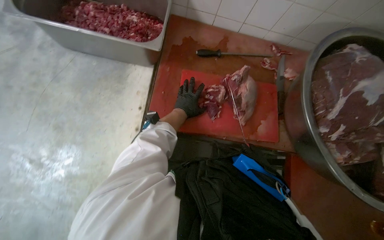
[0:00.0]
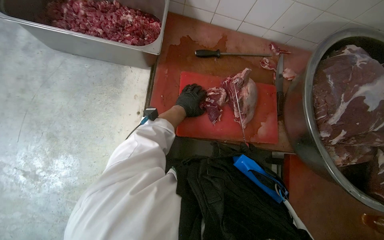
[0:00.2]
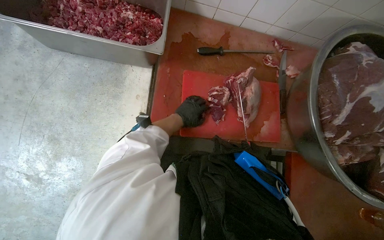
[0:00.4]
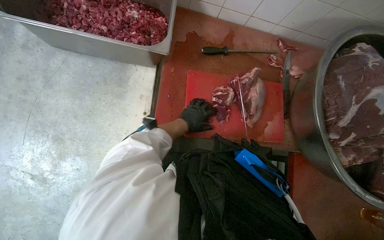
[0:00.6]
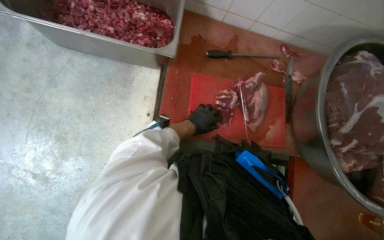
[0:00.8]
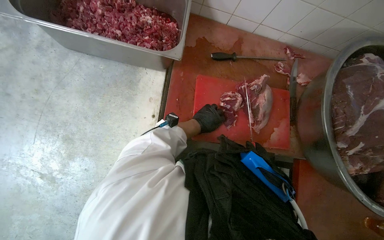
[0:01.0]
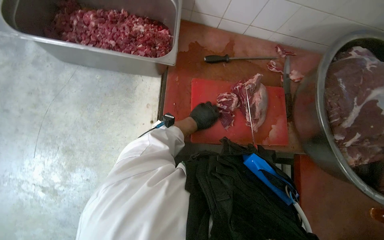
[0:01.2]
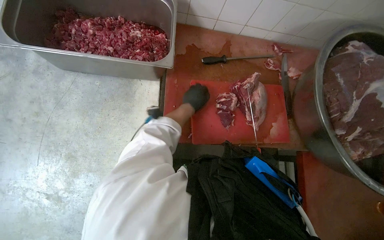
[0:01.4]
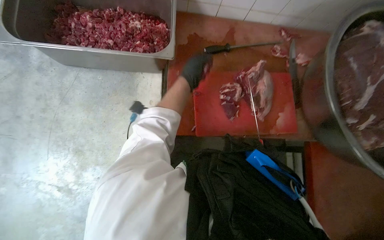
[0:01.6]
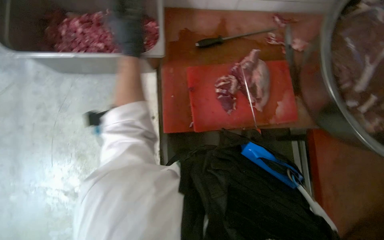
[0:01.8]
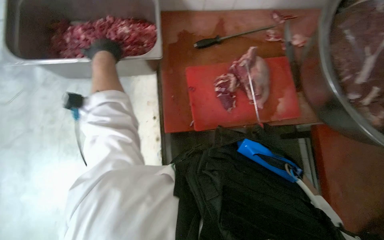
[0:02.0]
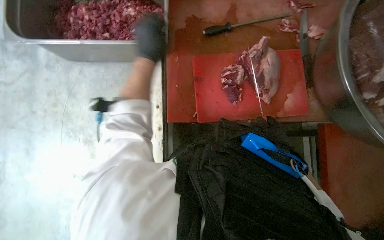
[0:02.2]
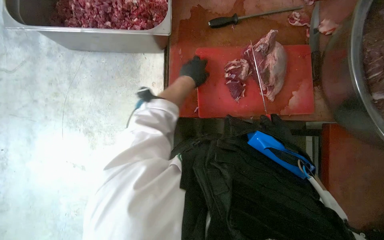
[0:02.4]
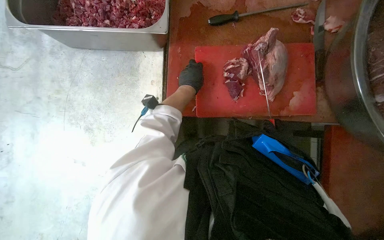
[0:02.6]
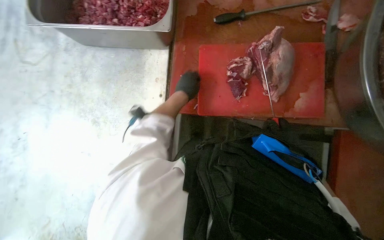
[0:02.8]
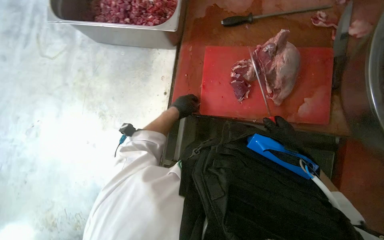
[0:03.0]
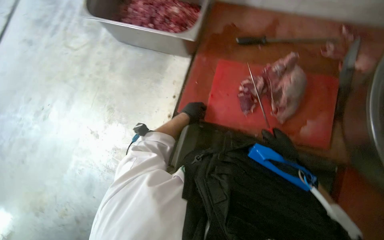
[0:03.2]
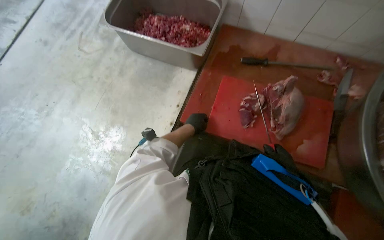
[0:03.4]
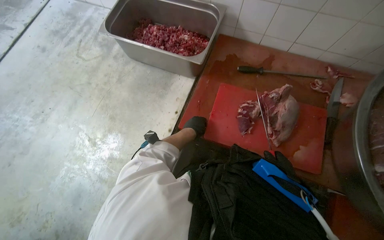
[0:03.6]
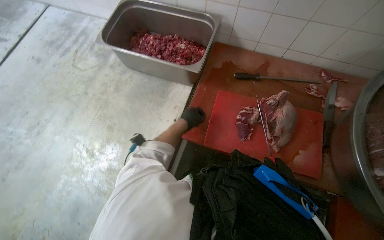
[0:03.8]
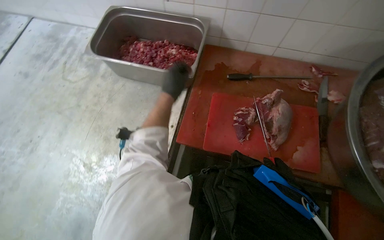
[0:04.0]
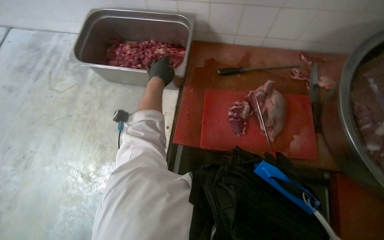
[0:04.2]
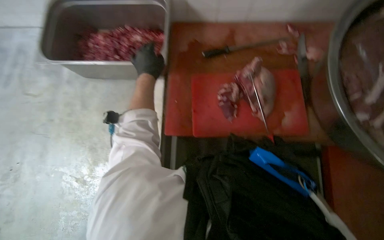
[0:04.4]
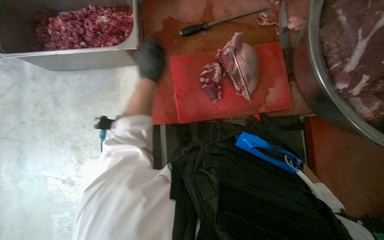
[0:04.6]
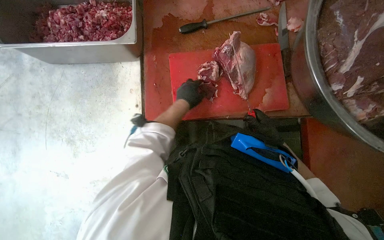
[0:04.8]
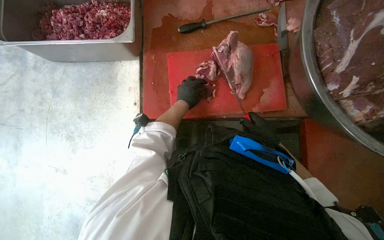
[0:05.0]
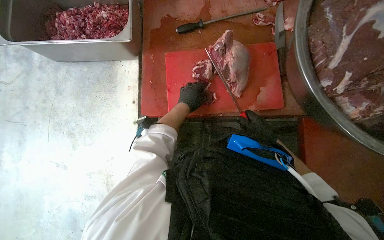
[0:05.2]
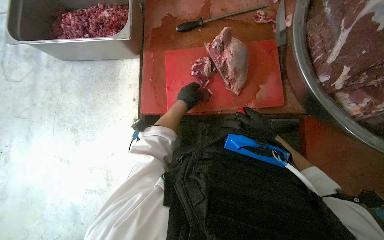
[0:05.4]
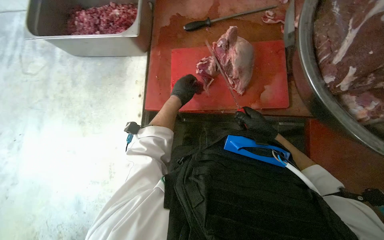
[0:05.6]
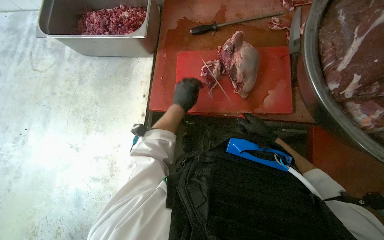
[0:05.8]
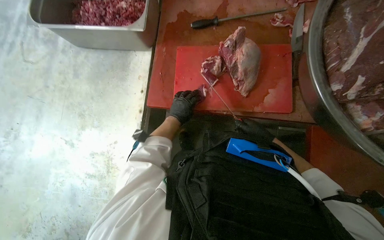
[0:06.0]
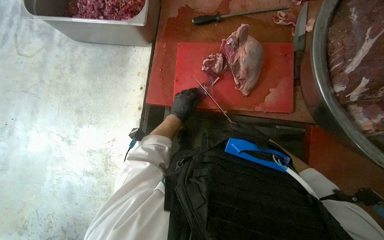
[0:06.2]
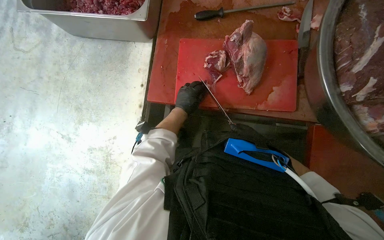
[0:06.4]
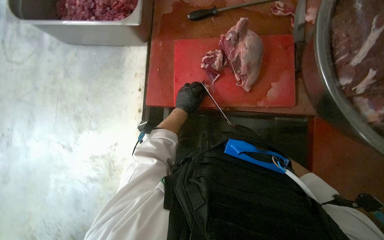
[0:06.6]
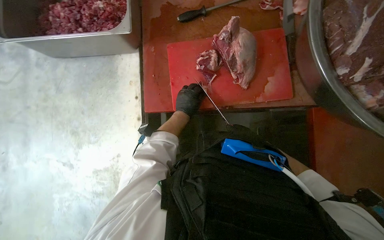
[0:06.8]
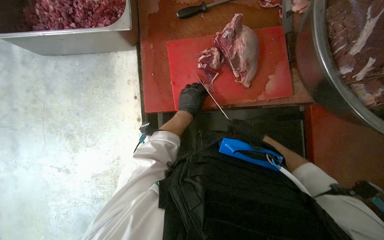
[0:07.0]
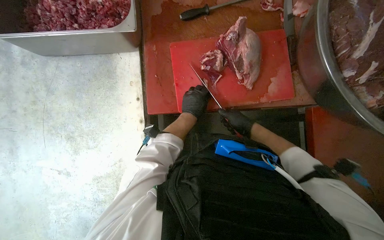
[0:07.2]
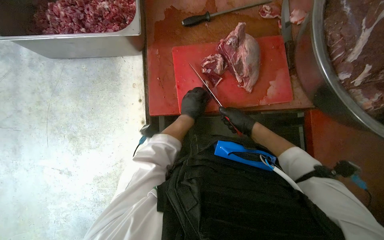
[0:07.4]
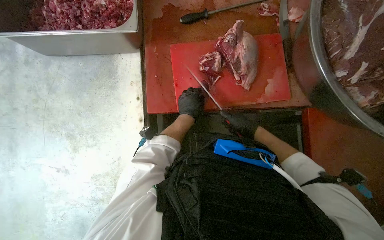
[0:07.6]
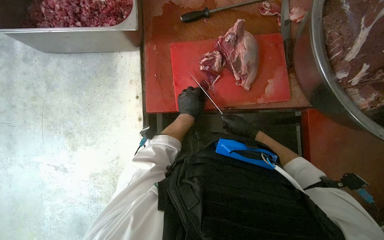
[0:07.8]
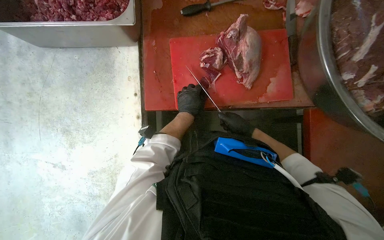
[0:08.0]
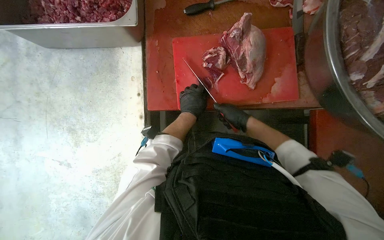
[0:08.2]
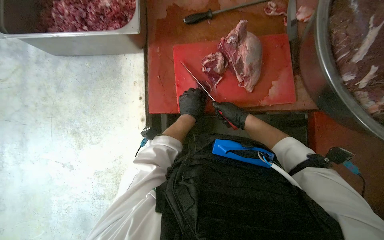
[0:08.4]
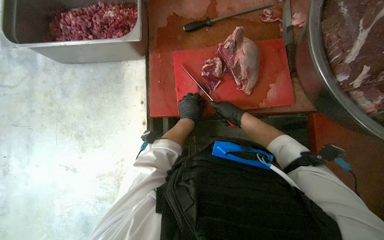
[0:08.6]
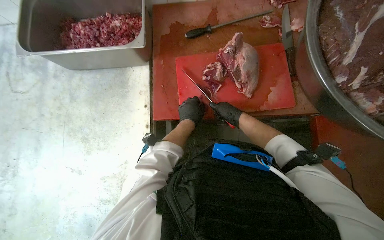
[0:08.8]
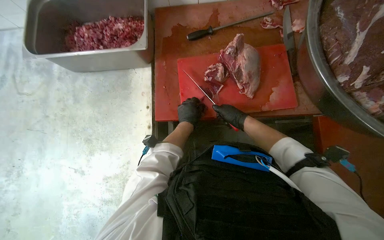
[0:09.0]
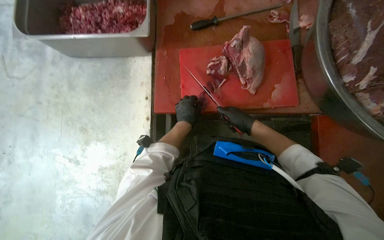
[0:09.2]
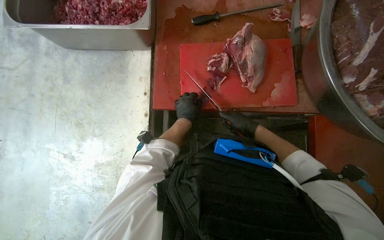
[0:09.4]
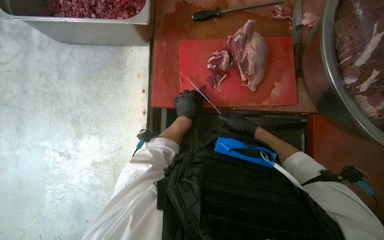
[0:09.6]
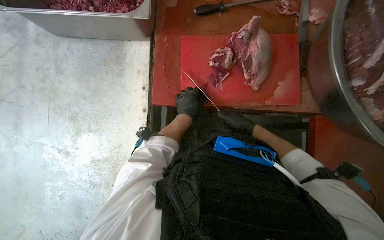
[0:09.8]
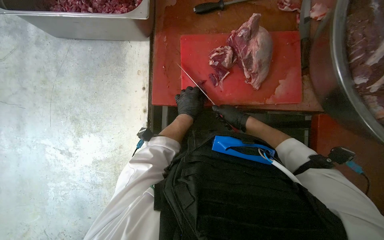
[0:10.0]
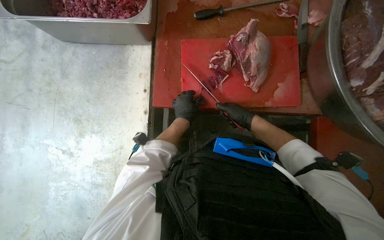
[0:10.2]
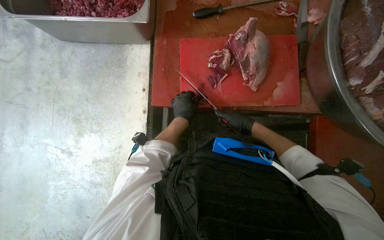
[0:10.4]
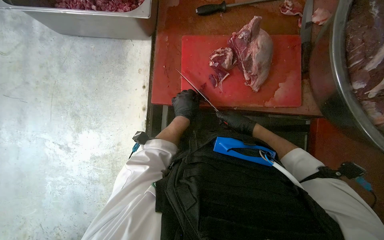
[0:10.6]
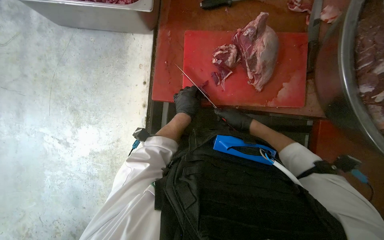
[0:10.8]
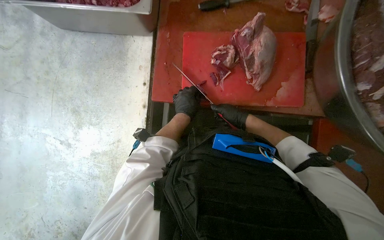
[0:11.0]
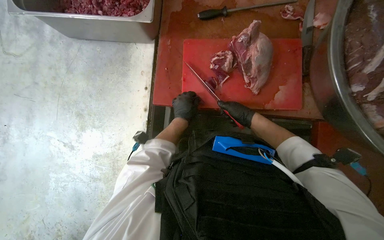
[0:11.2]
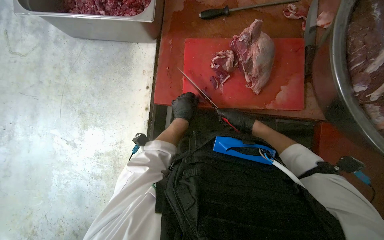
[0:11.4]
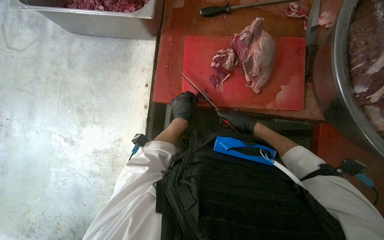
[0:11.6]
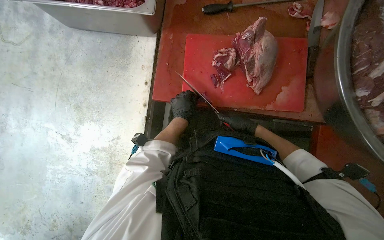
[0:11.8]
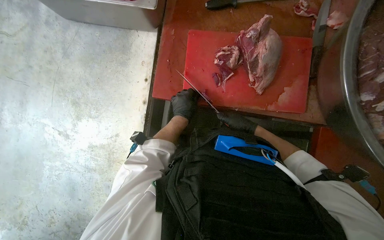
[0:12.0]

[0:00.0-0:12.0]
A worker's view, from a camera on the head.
Job: preparing food.
The whole recording: Cutting meat on board. The worker cuts pieces of meat on a red cutting board with a knife.
0.0 to 1.6 s: The left hand moves up the picture, about 15 cm.
1.6 to 3.0 s: The camera sweeps to the left, by approximately 15 degrees. The left hand heads down the picture, covering some 20 cm, and goes to the left and returns, some 20 cm each way.
3.0 to 4.4 s: The left hand travels up the picture by approximately 20 cm.
4.4 to 6.0 s: The left hand travels down the picture, to the right and farther from the camera by approximately 30 cm.
6.0 to 7.6 s: The right hand travels to the left by roughly 10 cm, and reaches some 15 cm farther from the camera, then returns.
9.0 to 12.0 s: The hands stay close to where they were, moving slightly.

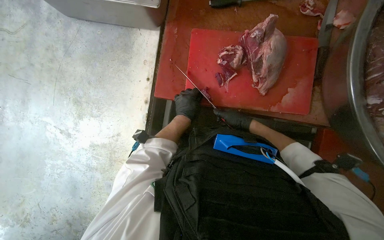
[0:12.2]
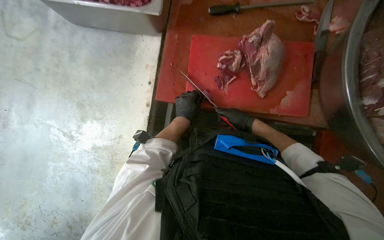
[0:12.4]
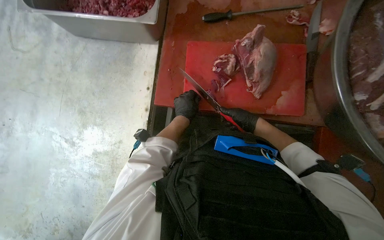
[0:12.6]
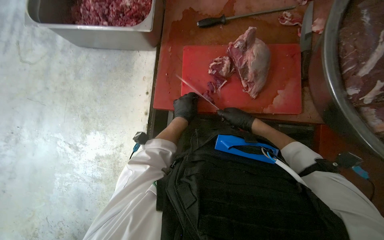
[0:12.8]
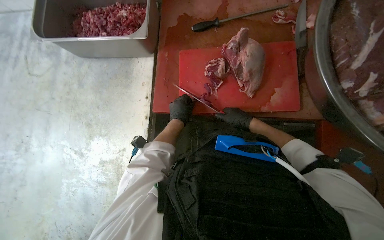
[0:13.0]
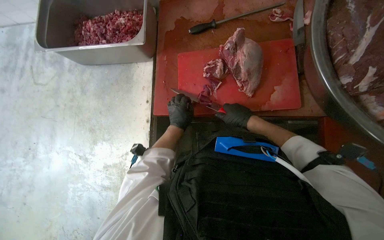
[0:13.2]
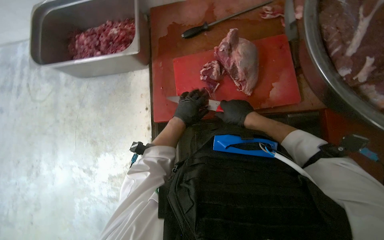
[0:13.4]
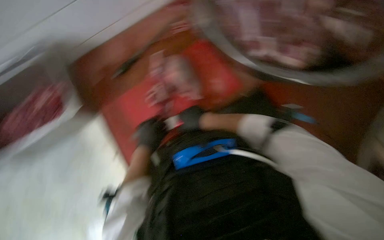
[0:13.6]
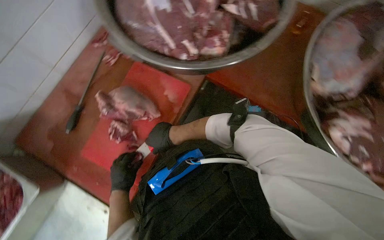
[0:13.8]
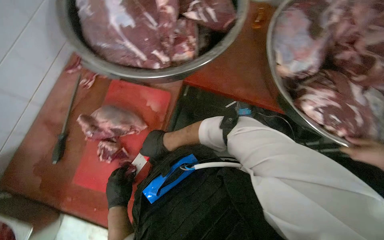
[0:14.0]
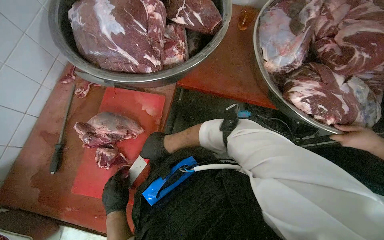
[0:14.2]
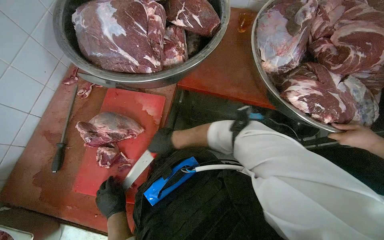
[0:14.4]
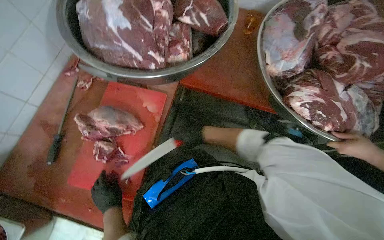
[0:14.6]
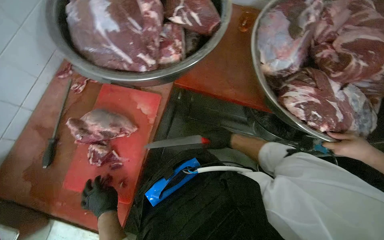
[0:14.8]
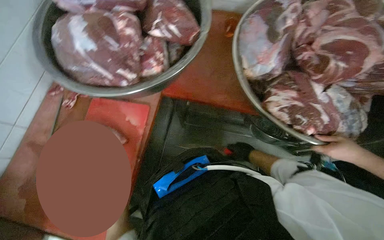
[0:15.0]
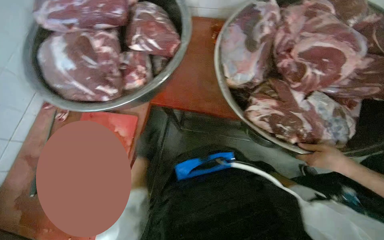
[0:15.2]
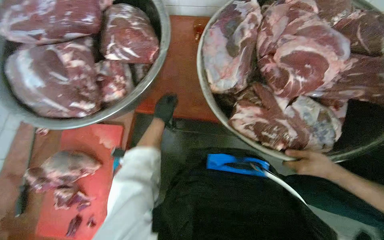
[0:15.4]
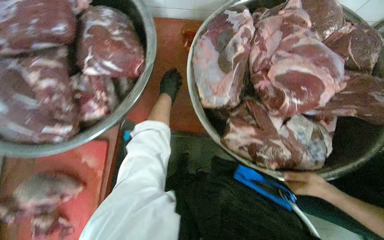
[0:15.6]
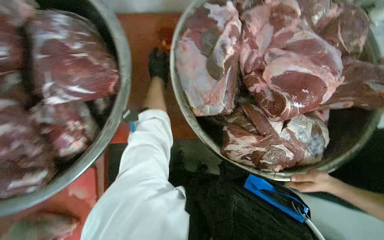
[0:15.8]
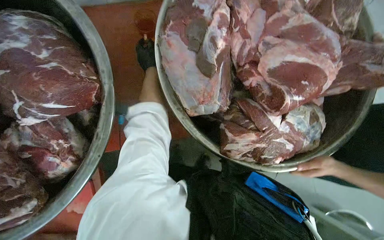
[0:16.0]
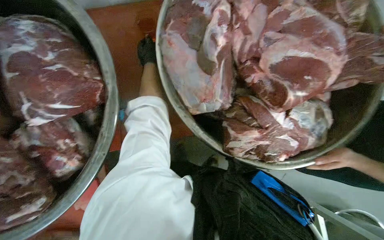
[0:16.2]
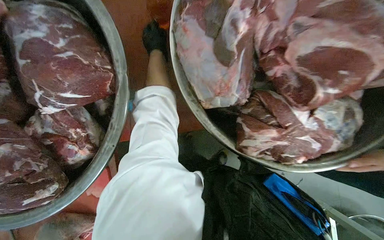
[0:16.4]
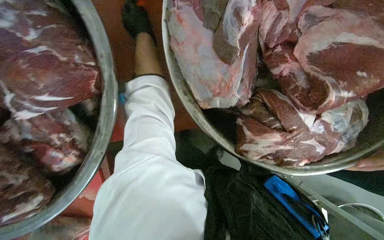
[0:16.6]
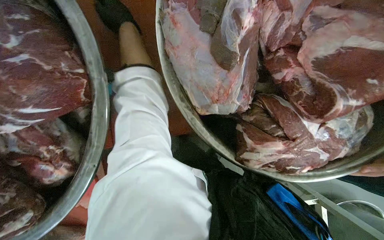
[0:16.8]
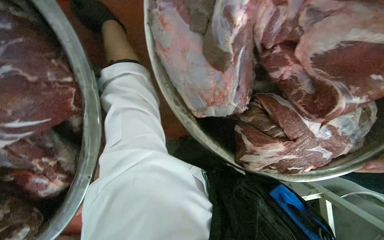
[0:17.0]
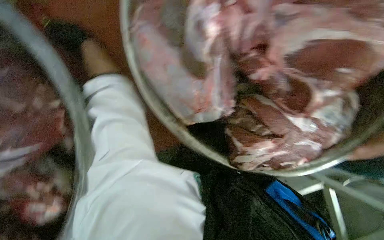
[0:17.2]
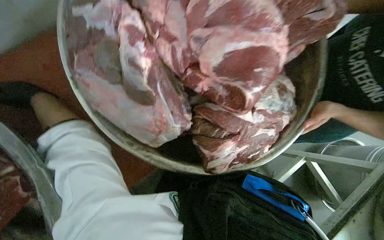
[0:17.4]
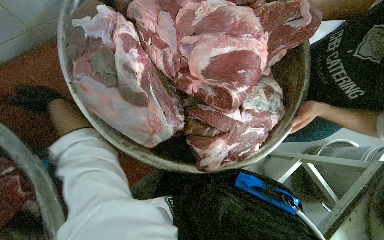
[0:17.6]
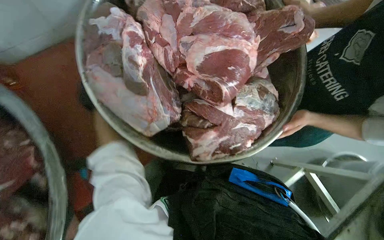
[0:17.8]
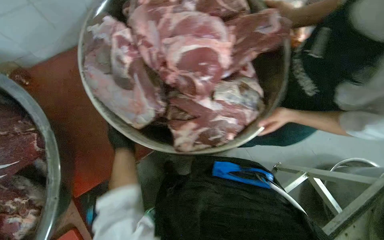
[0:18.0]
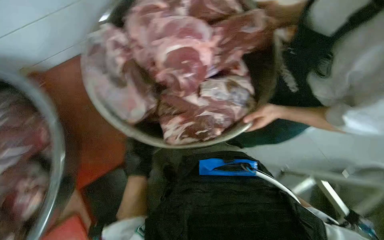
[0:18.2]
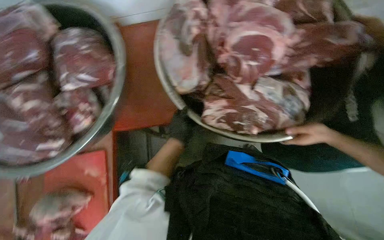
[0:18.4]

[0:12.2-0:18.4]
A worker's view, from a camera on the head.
Job: preparing food.
The whole recording: Cutting meat on board. The worker cuts pieces of meat on a red cutting board with a knife.
12.2 to 13.8 s: The view tips upward by approximately 20 degrees. Everything in view rotates some 65 degrees counterclockwise.
15.4 to 16.8 s: The view tips downward by approximately 20 degrees.
16.8 to 18.4 s: The camera pitches upward, by roughly 15 degrees.

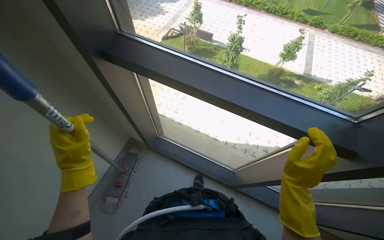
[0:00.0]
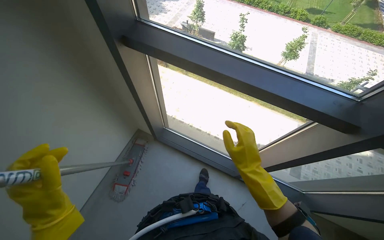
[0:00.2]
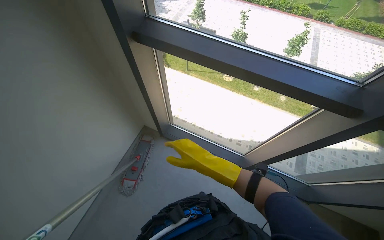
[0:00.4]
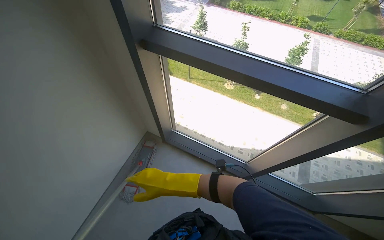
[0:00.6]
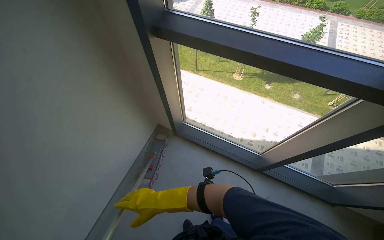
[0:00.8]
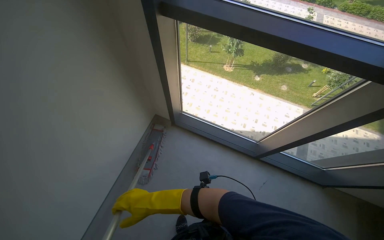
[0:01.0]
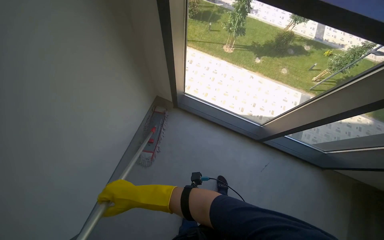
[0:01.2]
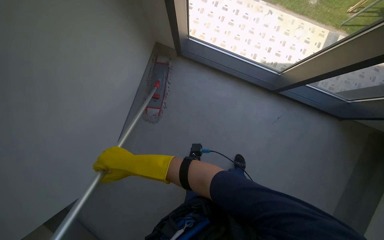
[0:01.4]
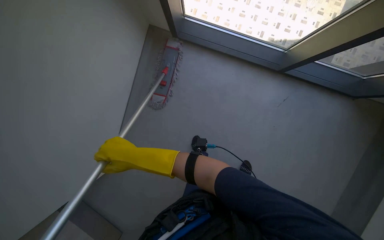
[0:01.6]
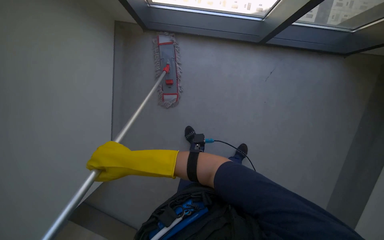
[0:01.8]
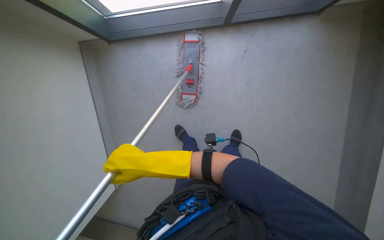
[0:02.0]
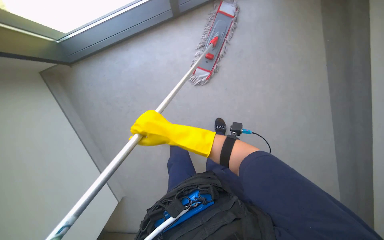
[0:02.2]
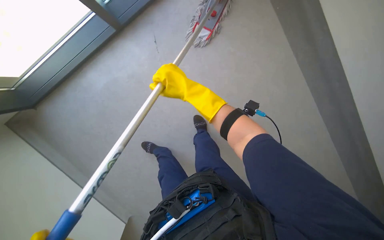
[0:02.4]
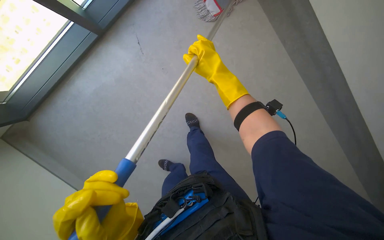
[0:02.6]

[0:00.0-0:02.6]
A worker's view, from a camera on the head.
Job: mopping floor.
The whole recording: Mopping floor. The worker mops the floor, periodically wringing the mop in a bucket.
0.0 to 1.2 s: The right hand shifts some 80 cm to the left and down the picture.
1.2 to 2.6 s: The wearer looks approximately 35 degrees further to the left. The wearer looks about 50 degrees further downward.
